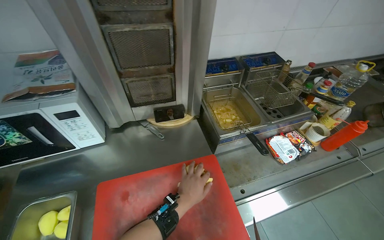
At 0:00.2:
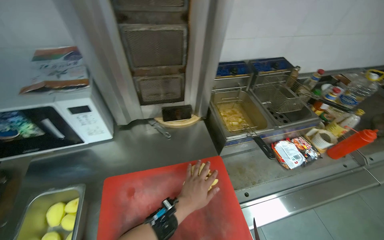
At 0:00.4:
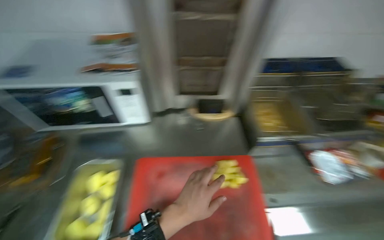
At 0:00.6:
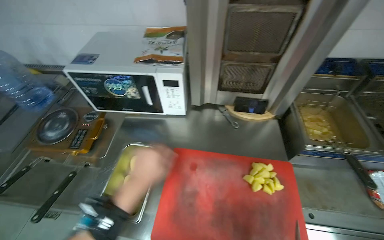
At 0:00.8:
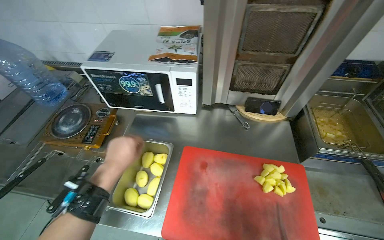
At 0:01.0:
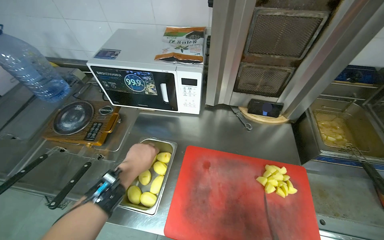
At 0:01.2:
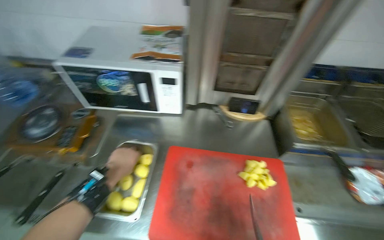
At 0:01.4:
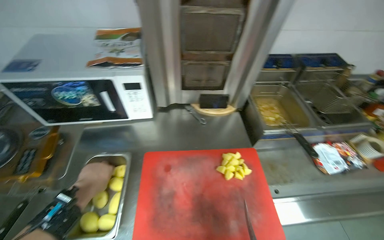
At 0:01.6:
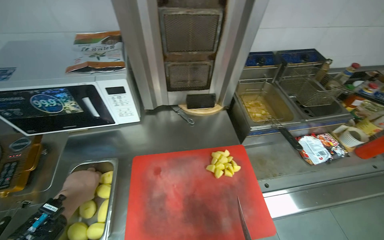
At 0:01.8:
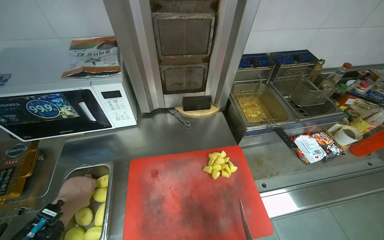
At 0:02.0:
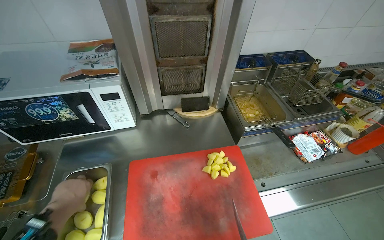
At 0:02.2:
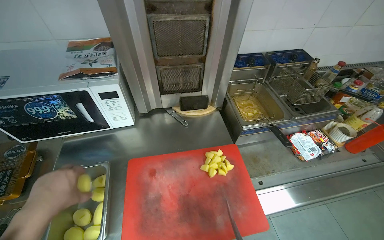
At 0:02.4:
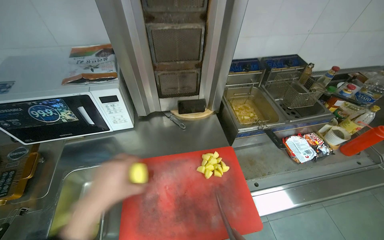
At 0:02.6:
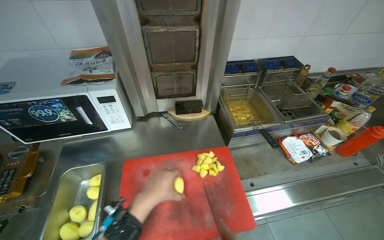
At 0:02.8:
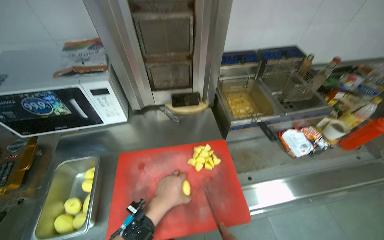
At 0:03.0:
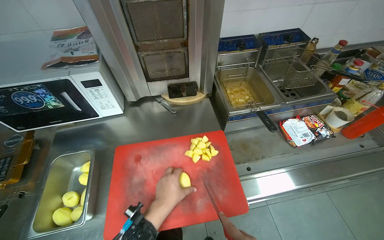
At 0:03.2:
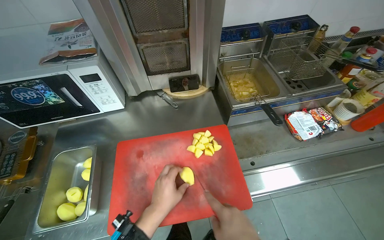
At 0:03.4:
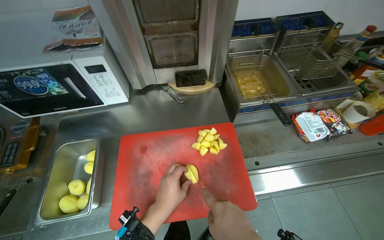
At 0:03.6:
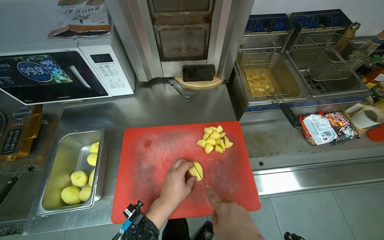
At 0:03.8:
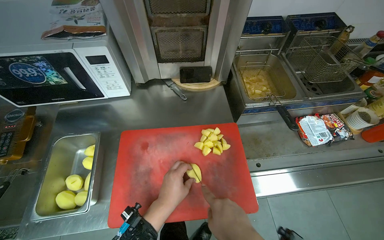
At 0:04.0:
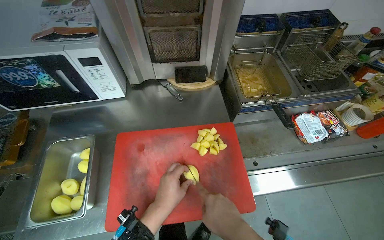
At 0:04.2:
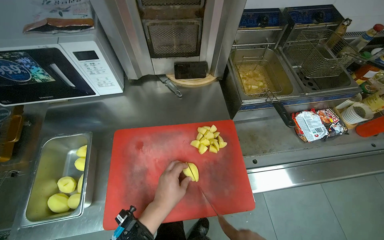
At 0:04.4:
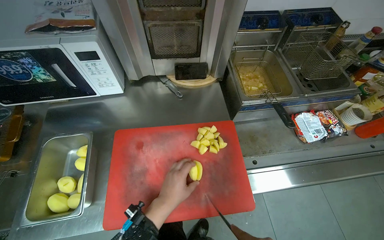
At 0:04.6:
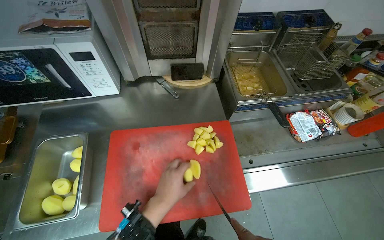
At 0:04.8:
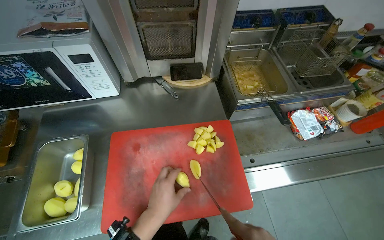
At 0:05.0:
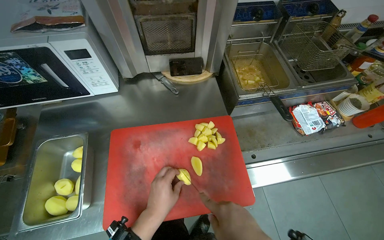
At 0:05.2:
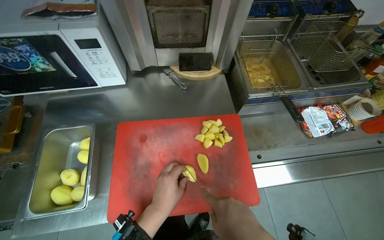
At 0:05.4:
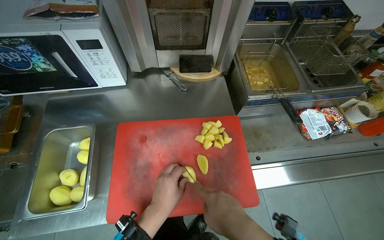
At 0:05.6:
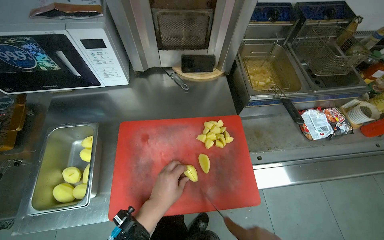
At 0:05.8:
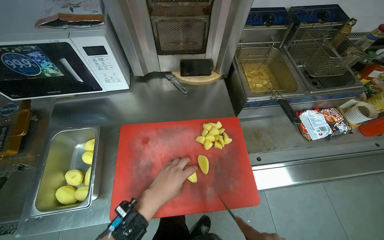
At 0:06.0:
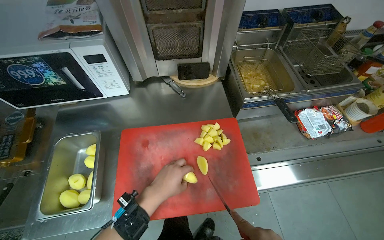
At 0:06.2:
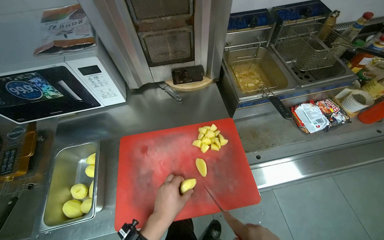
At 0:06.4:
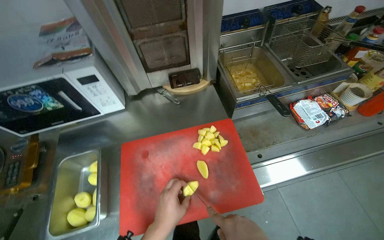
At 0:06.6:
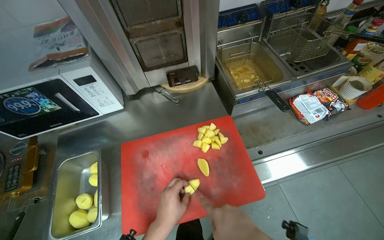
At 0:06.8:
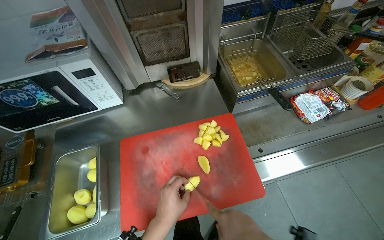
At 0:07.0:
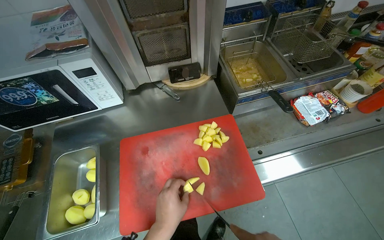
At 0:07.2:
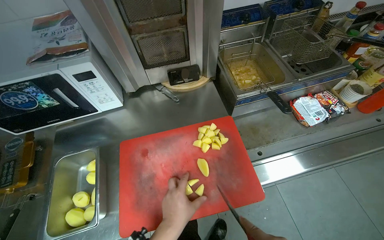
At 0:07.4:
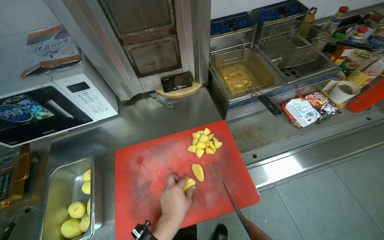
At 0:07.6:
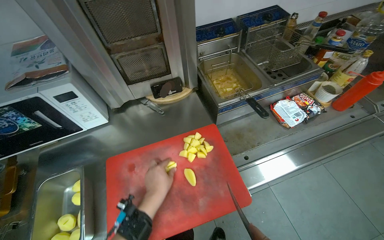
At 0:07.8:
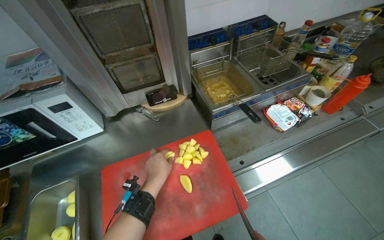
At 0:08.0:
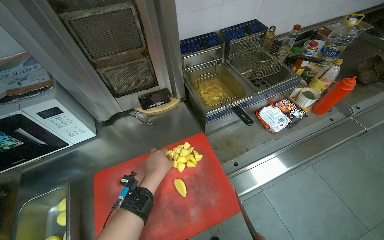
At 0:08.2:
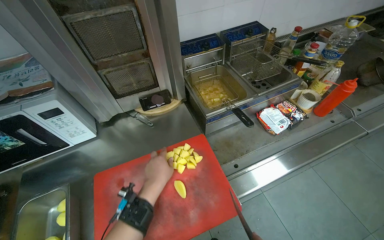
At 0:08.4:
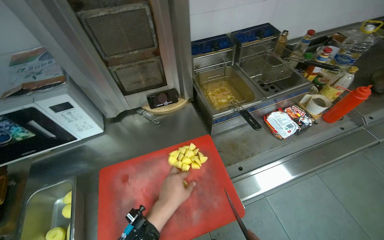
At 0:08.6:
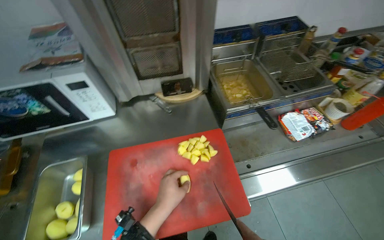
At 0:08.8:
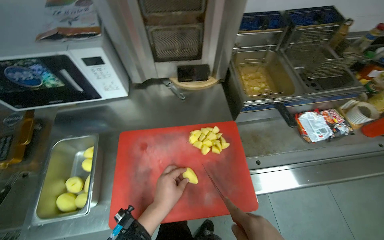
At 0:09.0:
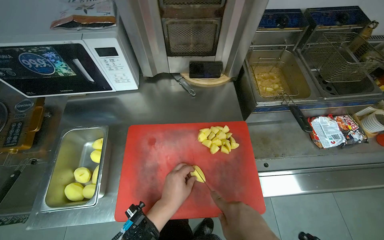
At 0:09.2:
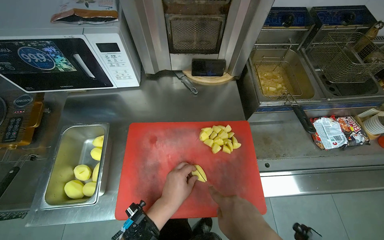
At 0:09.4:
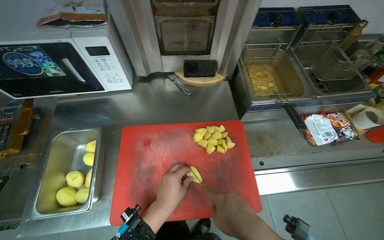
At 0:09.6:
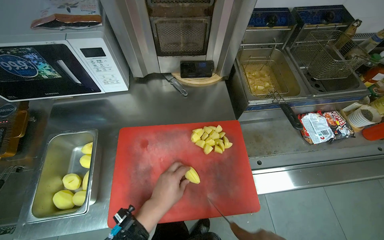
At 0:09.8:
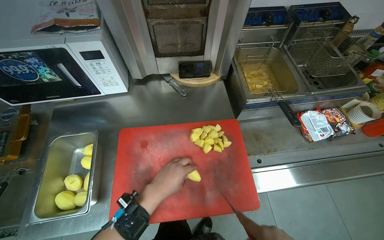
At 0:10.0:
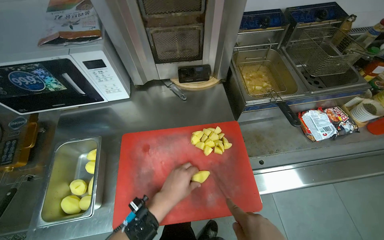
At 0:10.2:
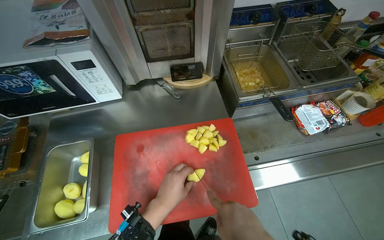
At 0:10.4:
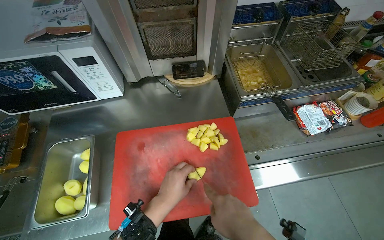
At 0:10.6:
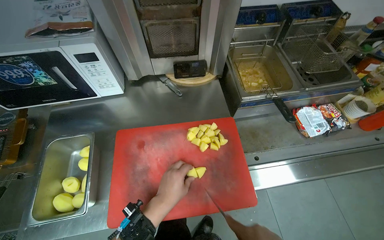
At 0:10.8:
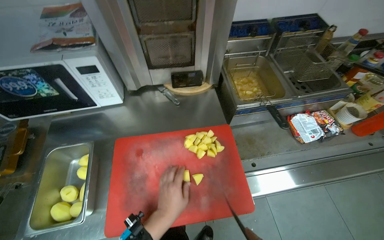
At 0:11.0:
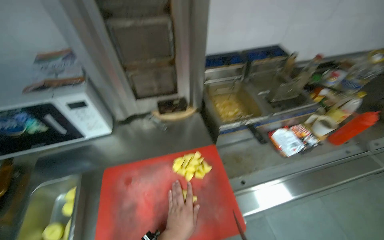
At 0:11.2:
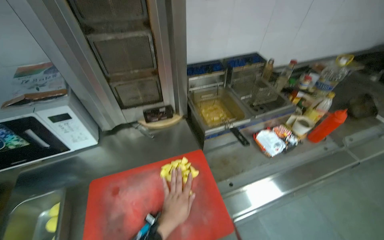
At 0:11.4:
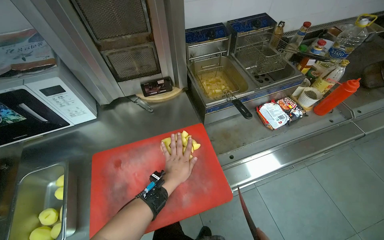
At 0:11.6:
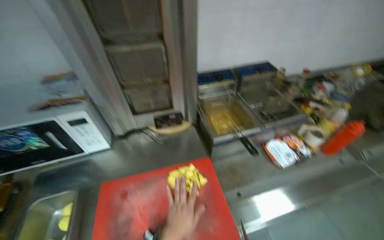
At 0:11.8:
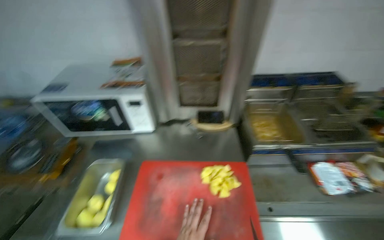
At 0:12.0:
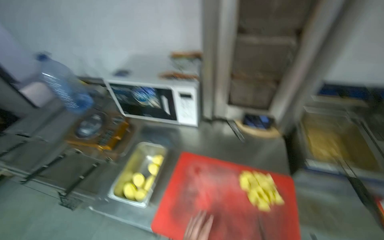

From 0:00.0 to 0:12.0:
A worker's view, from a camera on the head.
Job: preparing food.
The whole recording: Cutting potatoes on board. The worker chops potatoes into pieces on a red cutting board.
From 0:01.6 to 0:03.0: The left hand shifts approximately 35 cm to the right.
From 0:10.4 to 0:12.0: The wearer's head swings roughly 25 degrees to the left. The camera pitches upward, by roughly 15 degrees.

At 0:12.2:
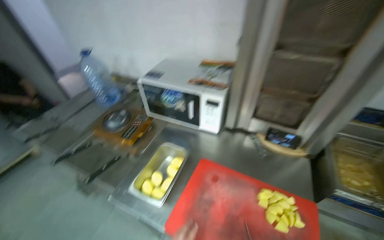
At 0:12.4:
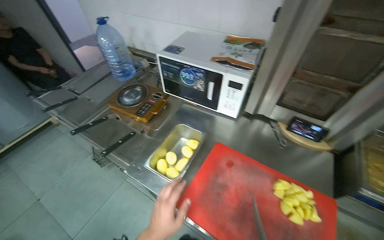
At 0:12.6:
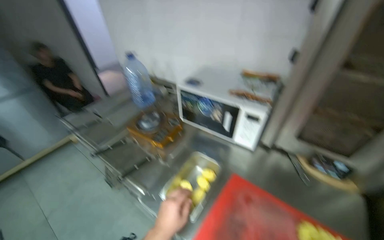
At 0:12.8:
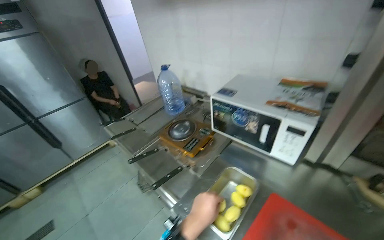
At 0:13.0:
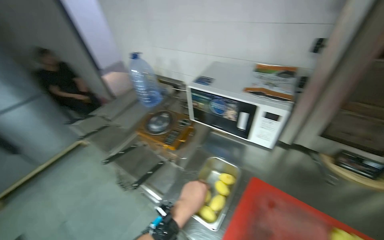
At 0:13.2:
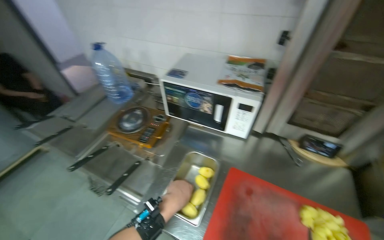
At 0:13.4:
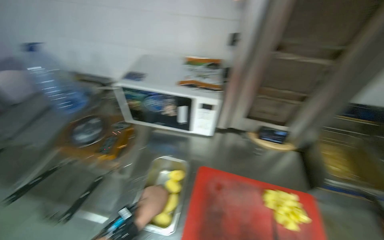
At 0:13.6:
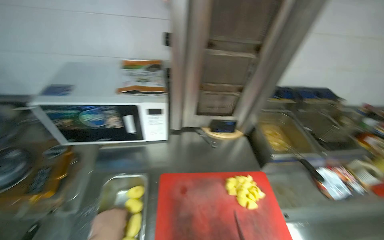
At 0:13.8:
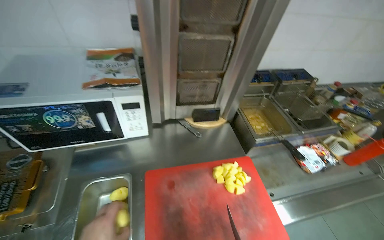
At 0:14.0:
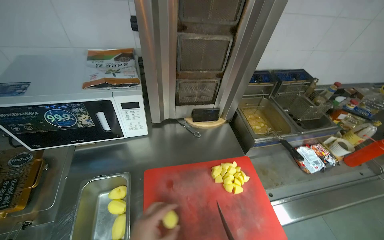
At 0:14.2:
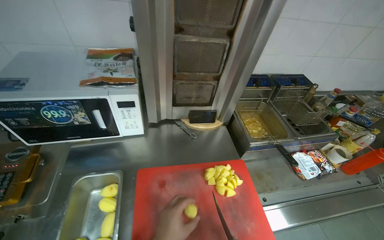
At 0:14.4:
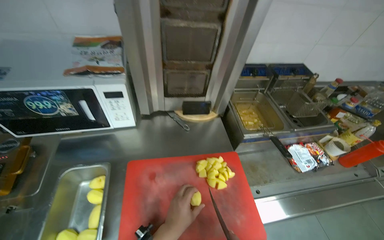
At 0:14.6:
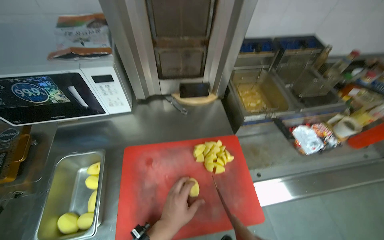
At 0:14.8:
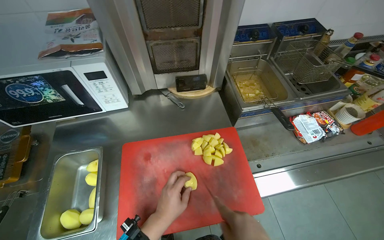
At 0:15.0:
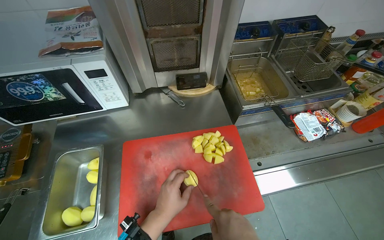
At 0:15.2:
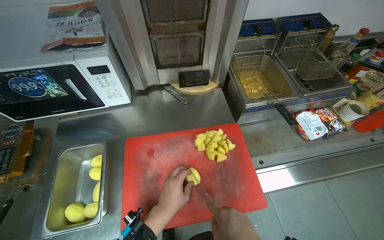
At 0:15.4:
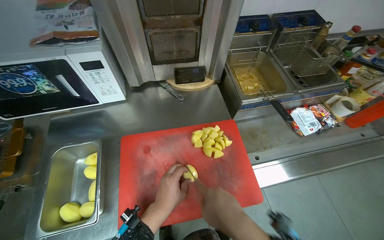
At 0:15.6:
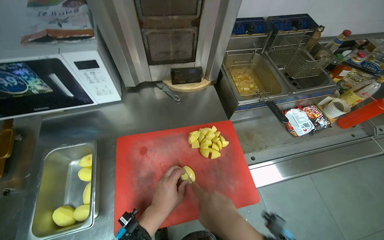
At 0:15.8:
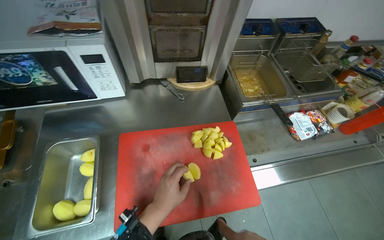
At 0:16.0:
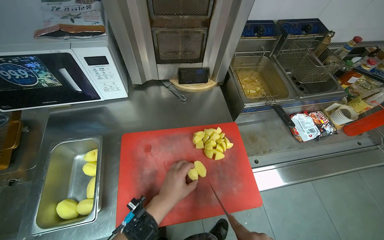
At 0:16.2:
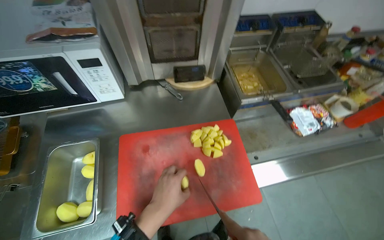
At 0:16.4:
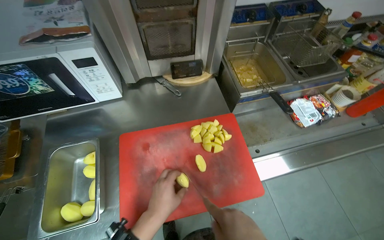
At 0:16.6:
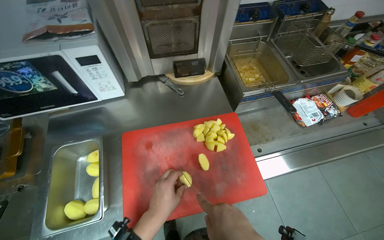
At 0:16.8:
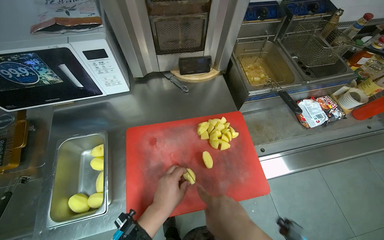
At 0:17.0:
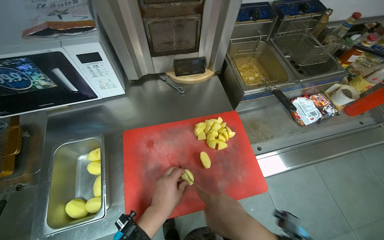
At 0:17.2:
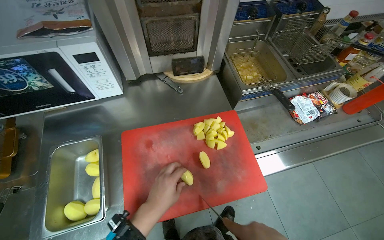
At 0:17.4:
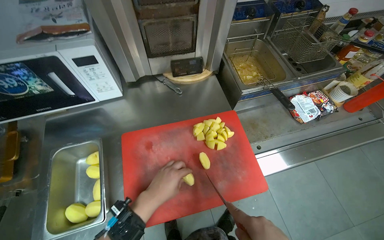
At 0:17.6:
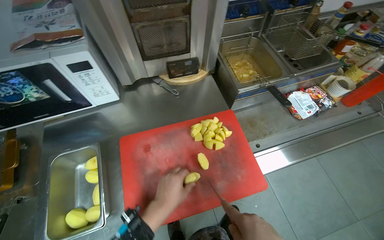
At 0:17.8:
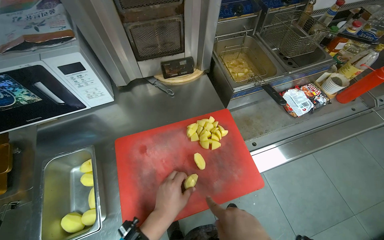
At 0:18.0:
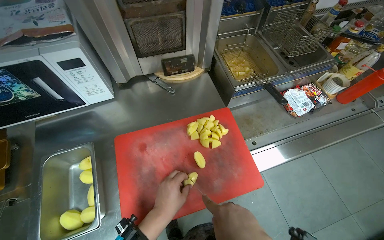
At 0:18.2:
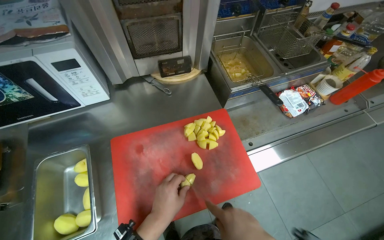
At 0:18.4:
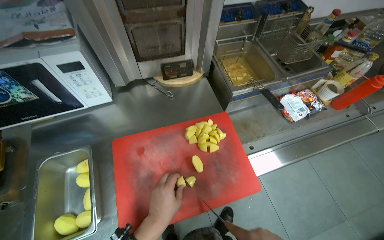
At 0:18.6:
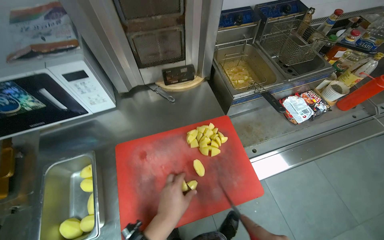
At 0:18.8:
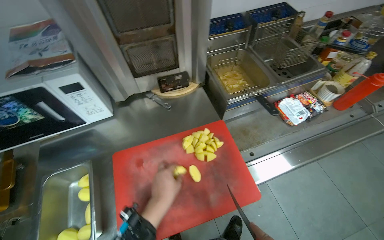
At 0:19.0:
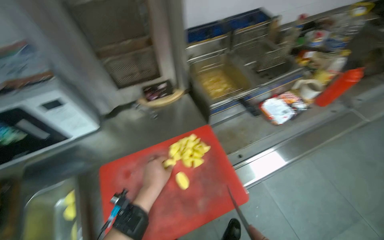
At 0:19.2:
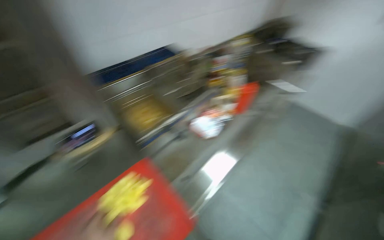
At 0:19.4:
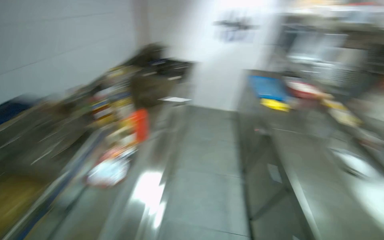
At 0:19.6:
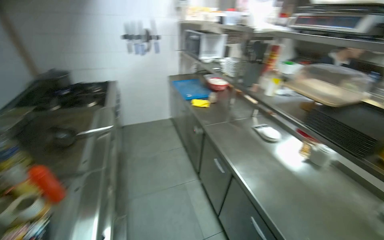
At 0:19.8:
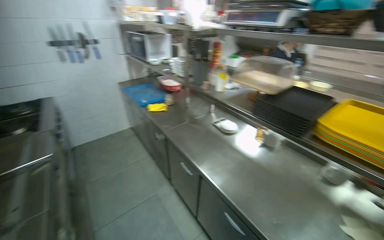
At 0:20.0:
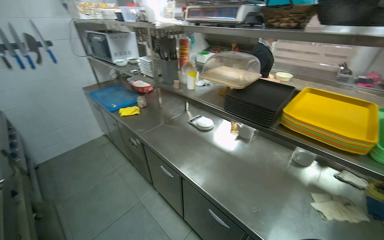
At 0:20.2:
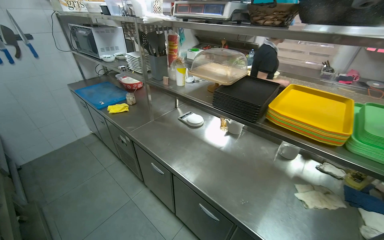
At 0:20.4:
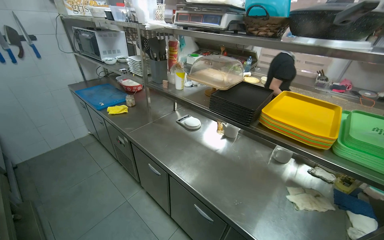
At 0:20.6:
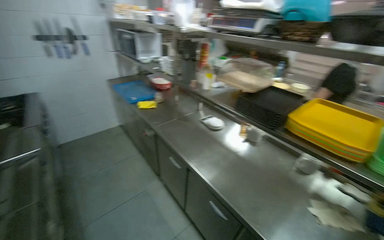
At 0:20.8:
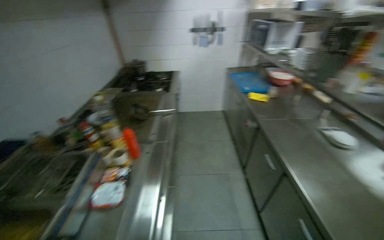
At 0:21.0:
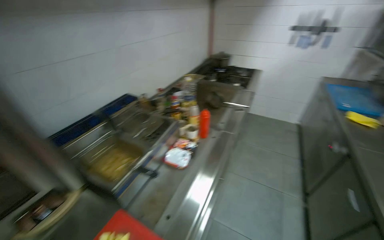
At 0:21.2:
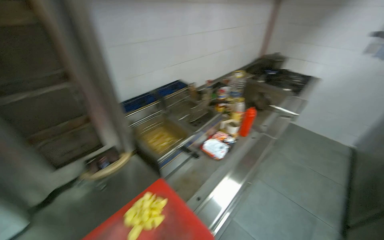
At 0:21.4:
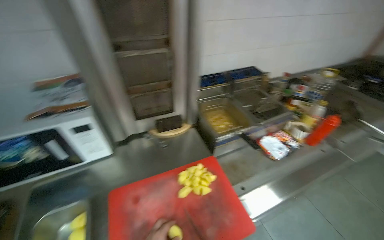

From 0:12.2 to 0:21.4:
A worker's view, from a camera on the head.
Job: preparing food.
The whole recording: Cutting potatoes on board. The worker chops potatoes into pieces on a red cutting board.
From 0:12.2 to 0:13.8: The head rotates about 40 degrees to the right.
From 0:18.4 to 0:19.8: The head travels about 60 cm. The wearer's head swings roughly 105 degrees to the right. The view tilts roughly 20 degrees upward.
From 0:19.8 to 0:21.4: The wearer moves approximately 50 cm. The wearer looks about 105 degrees further to the left.
